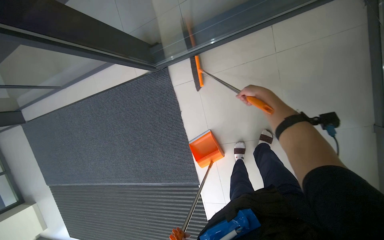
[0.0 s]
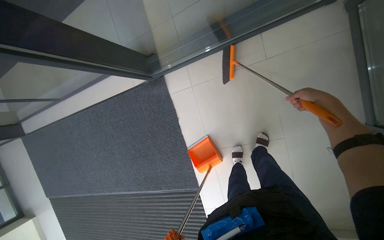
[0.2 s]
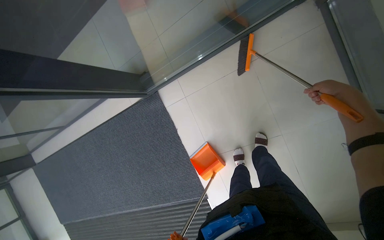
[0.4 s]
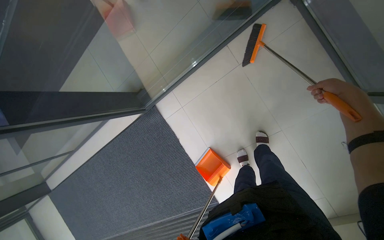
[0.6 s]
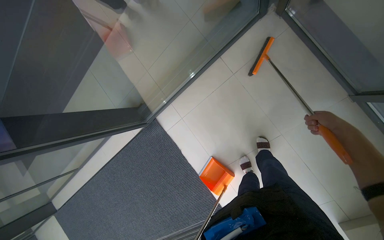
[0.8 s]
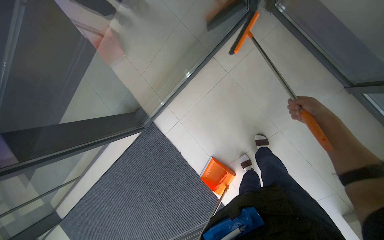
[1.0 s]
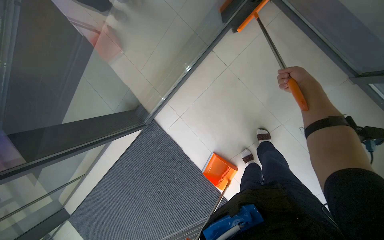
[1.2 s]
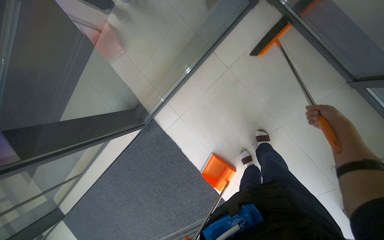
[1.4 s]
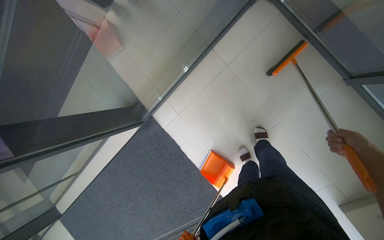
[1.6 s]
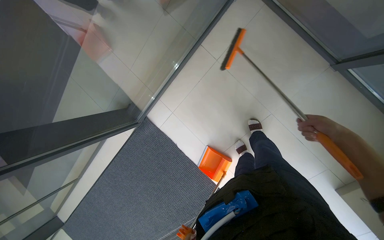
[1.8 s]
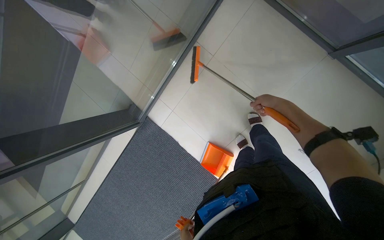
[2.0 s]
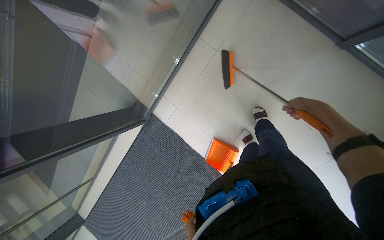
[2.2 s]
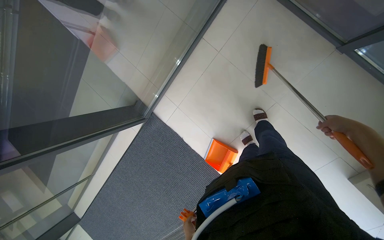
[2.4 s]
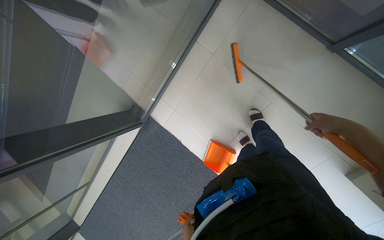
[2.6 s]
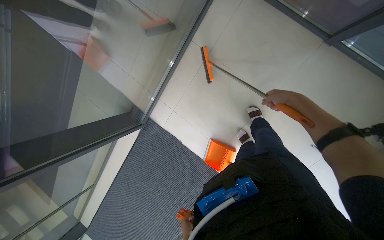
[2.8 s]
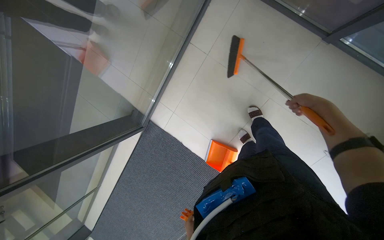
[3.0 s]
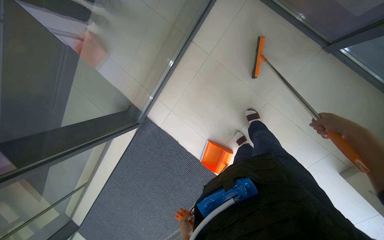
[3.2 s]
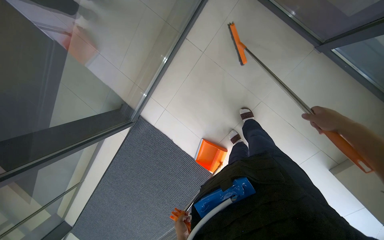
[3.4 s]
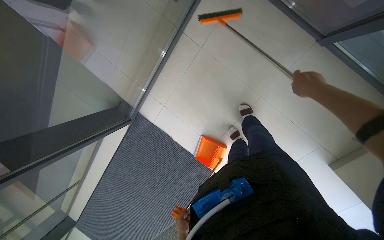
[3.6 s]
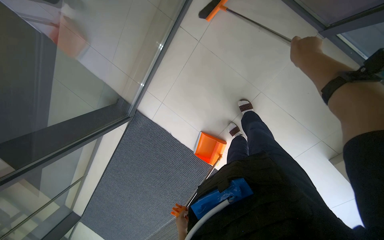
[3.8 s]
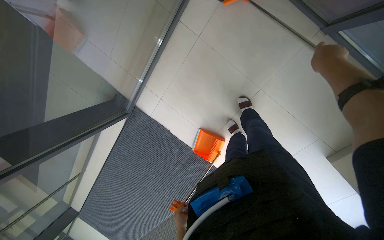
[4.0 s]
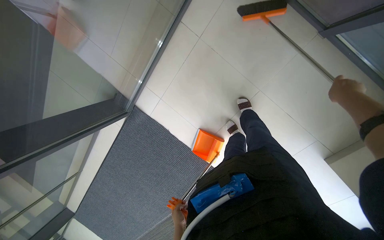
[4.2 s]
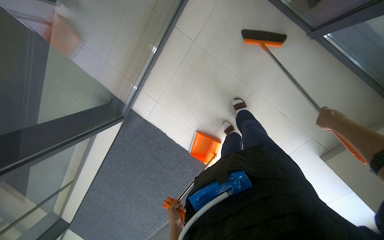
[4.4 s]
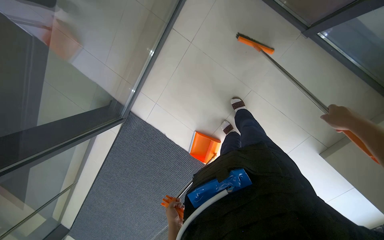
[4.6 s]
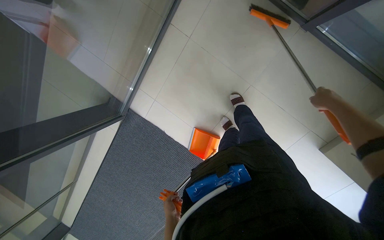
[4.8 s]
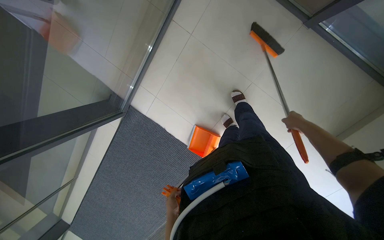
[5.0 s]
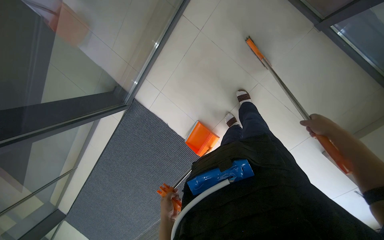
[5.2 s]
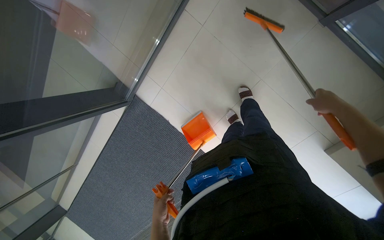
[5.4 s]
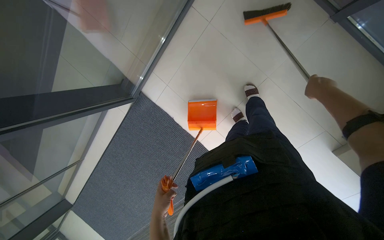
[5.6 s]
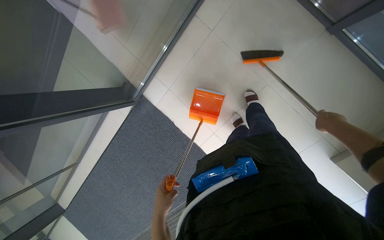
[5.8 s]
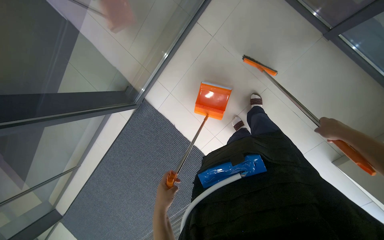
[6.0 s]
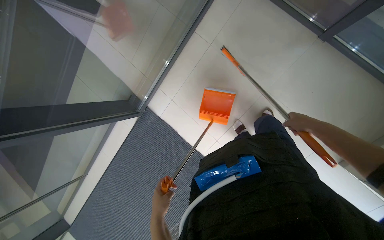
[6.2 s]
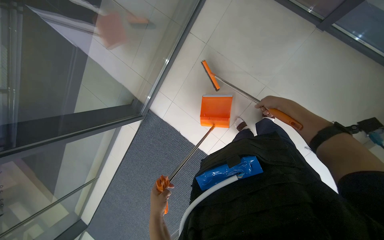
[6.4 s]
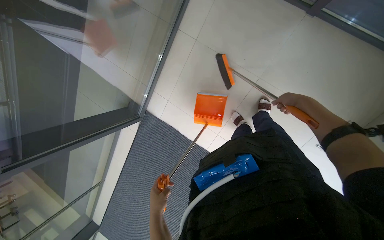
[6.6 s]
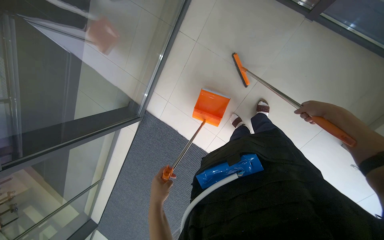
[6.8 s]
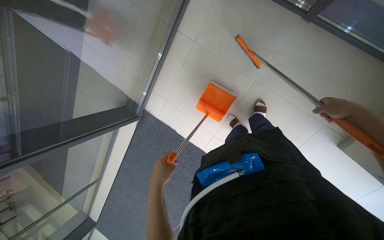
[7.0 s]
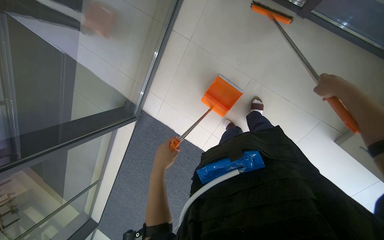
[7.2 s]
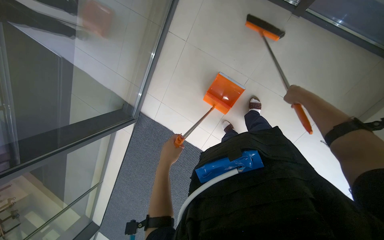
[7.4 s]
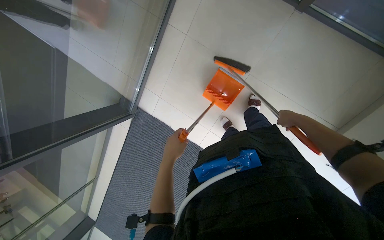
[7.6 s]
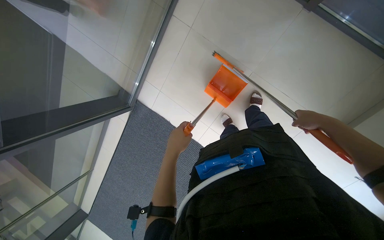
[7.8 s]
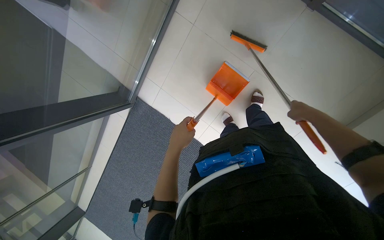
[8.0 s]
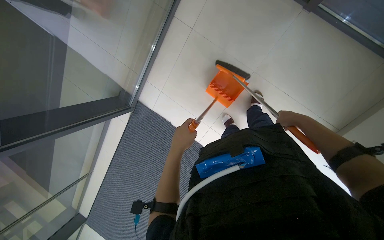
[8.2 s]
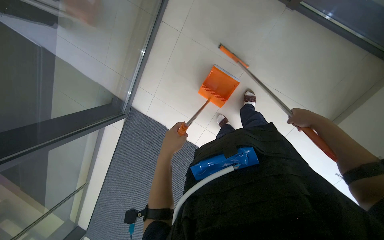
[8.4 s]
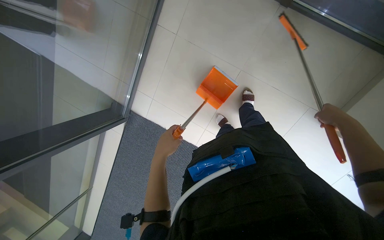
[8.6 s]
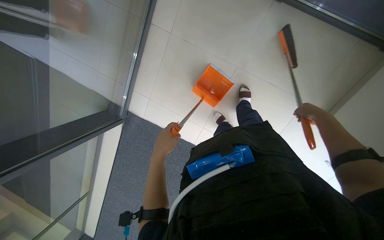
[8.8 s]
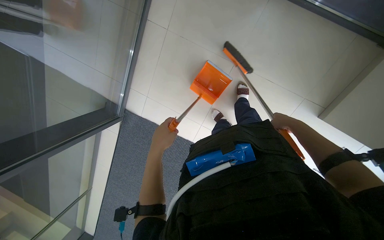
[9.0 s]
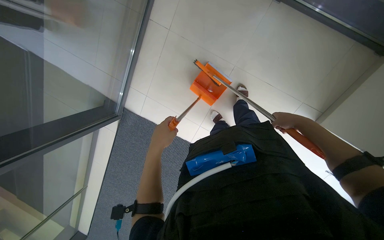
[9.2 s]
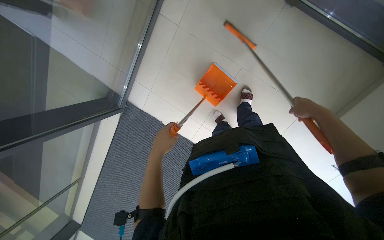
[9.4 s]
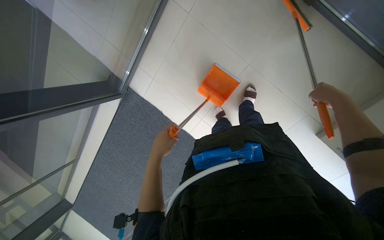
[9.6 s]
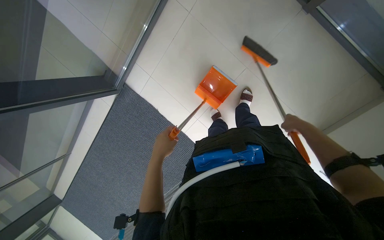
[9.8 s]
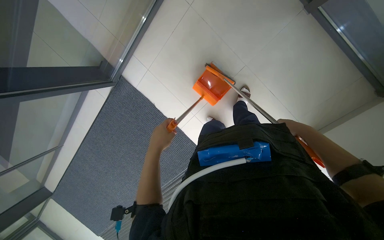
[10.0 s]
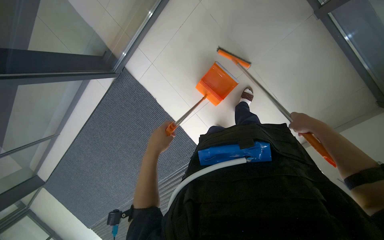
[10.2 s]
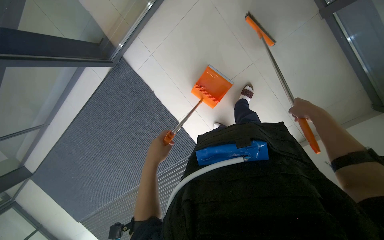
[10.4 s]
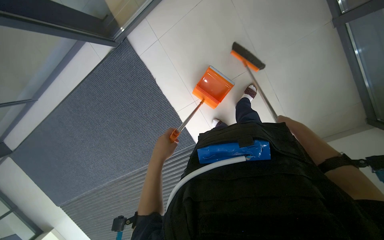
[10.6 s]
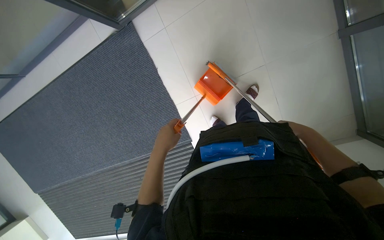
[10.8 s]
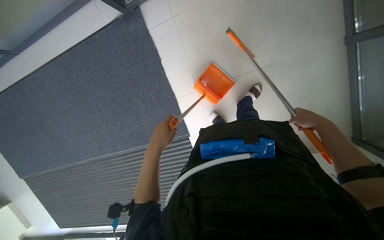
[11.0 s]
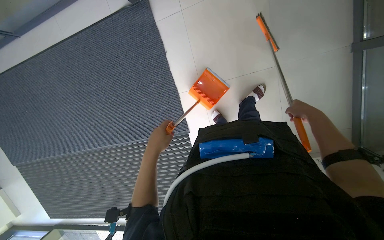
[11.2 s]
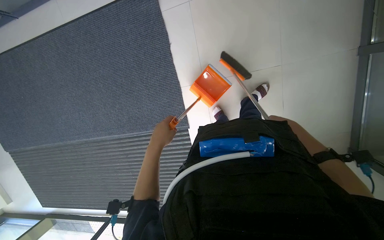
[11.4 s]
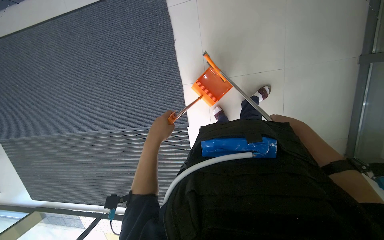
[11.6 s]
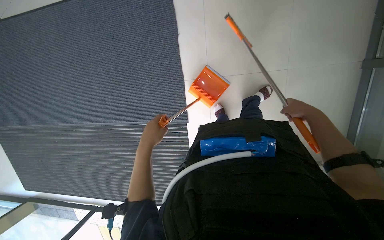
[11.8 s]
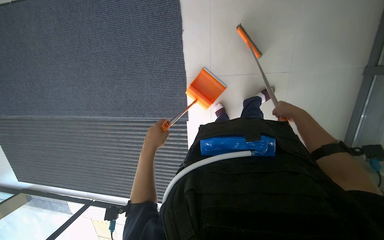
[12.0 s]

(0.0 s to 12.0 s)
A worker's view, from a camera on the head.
Job: sweeping floor.
The whole recording: Sweeping floor with dustpan. The worker sweeps debris from the floor using a long-handled brush and collects it with a dustpan.
0.0 s - 1.6 s: The scene turns about 25 degrees counterclockwise in the picture.
4.4 s - 6.0 s: The right hand goes farther from the camera and returns, approximately 15 cm each way.
6.0 s - 7.6 s: The right hand travels farther from the camera by about 10 cm. Meanwhile the left hand heads up the picture, covering some 25 cm.
7.6 s - 9.0 s: The right hand moves nearer and farther over about 10 cm, changing direction 3 times.
9.0 s - 10.4 s: The right hand goes roughly 10 cm nearer to the camera.
10.4 s - 12.0 s: The scene turns approximately 35 degrees clockwise in the picture.

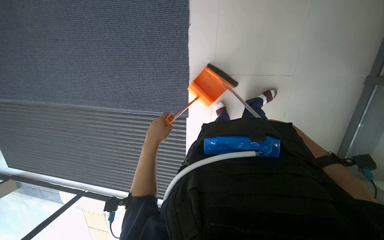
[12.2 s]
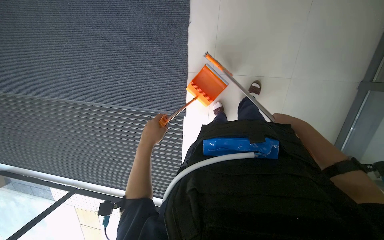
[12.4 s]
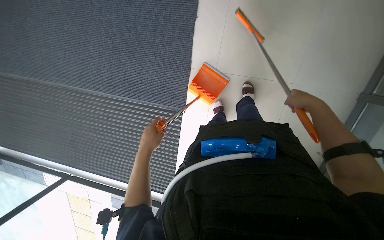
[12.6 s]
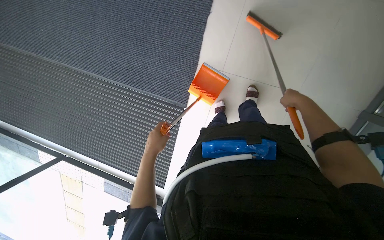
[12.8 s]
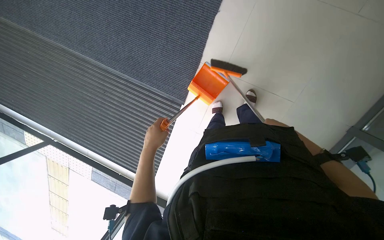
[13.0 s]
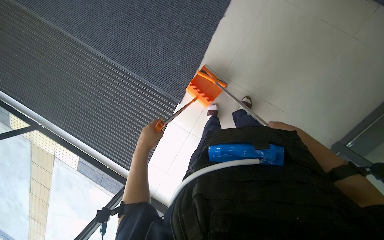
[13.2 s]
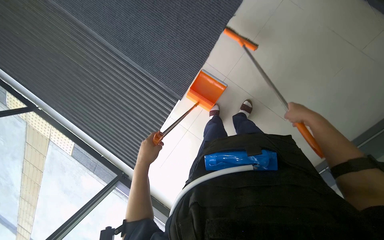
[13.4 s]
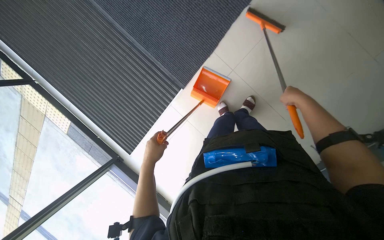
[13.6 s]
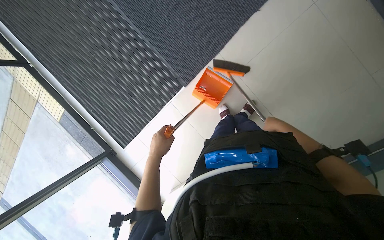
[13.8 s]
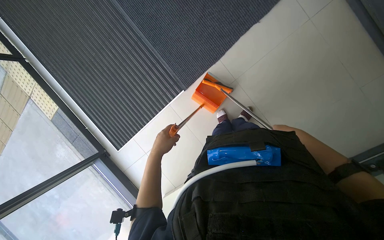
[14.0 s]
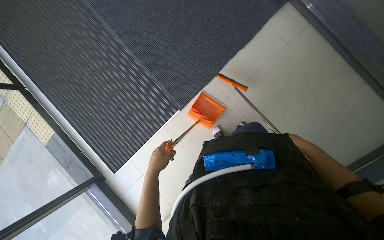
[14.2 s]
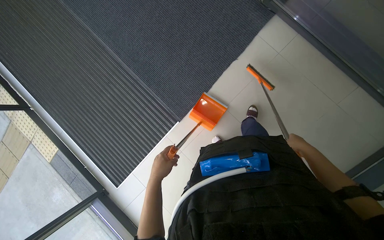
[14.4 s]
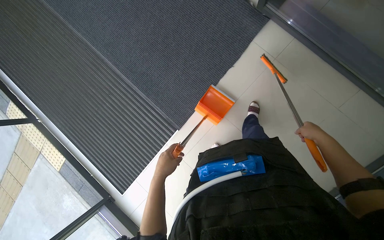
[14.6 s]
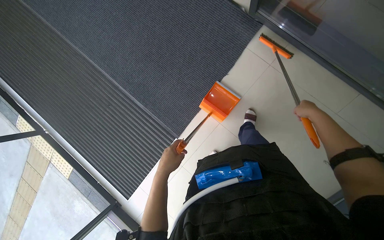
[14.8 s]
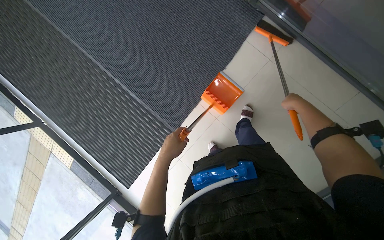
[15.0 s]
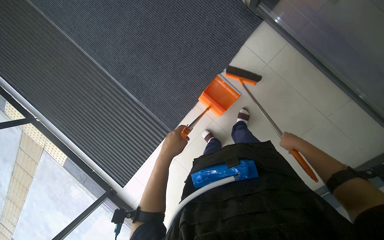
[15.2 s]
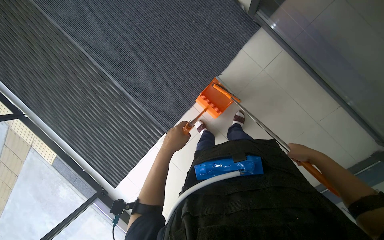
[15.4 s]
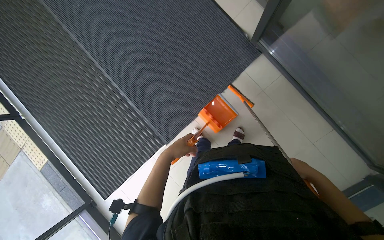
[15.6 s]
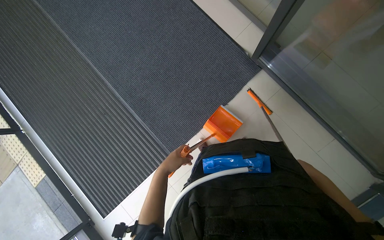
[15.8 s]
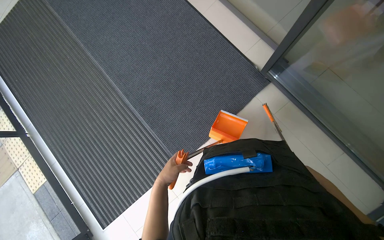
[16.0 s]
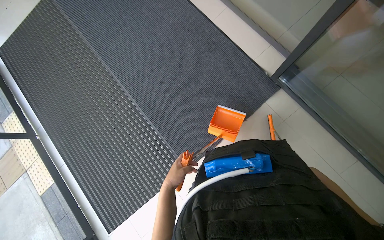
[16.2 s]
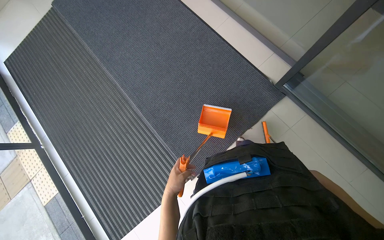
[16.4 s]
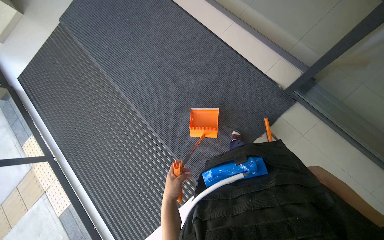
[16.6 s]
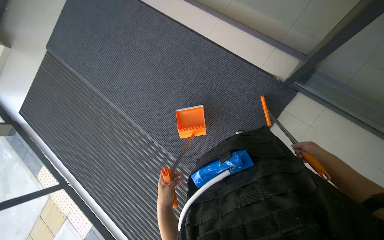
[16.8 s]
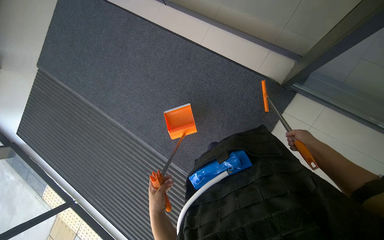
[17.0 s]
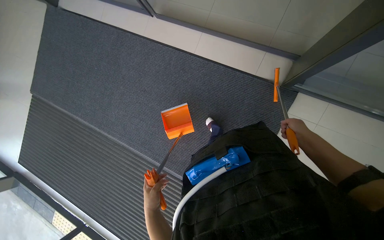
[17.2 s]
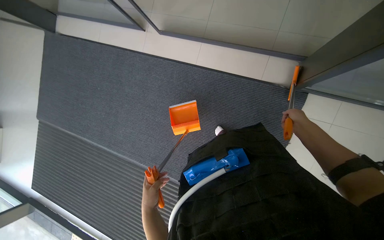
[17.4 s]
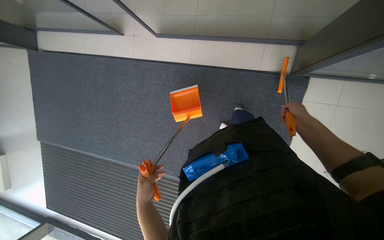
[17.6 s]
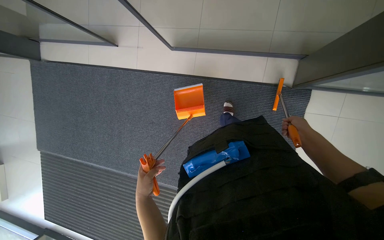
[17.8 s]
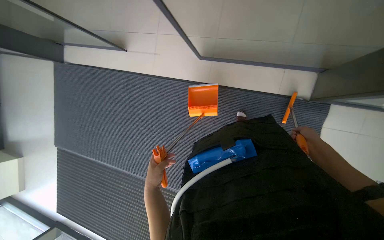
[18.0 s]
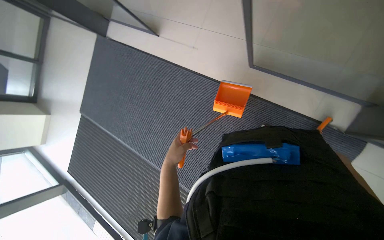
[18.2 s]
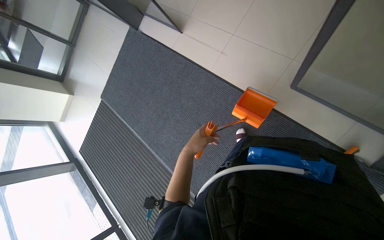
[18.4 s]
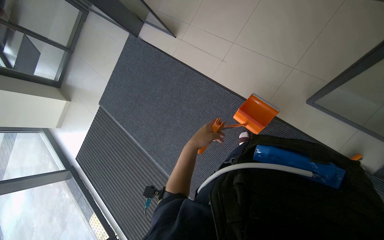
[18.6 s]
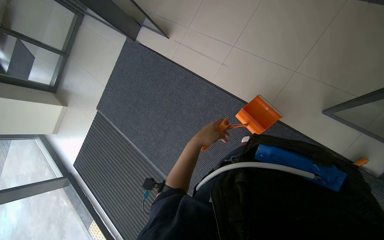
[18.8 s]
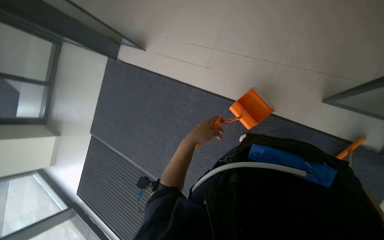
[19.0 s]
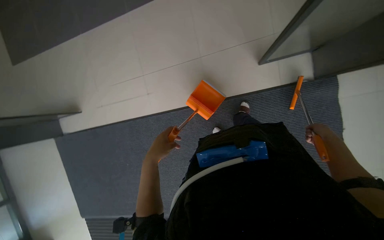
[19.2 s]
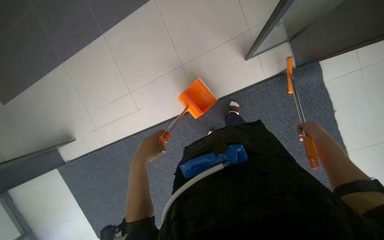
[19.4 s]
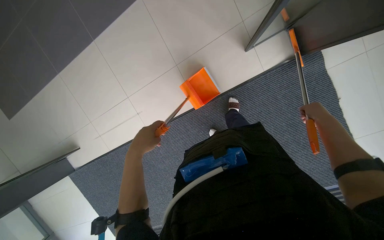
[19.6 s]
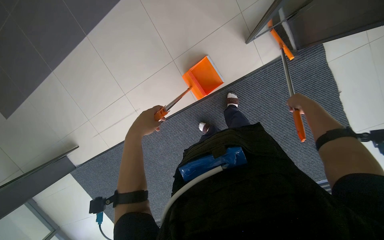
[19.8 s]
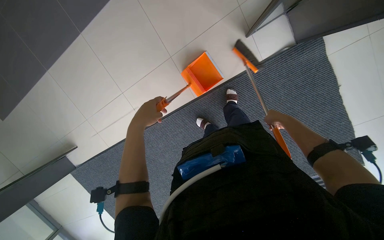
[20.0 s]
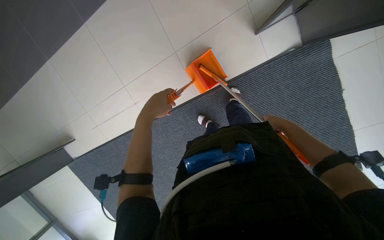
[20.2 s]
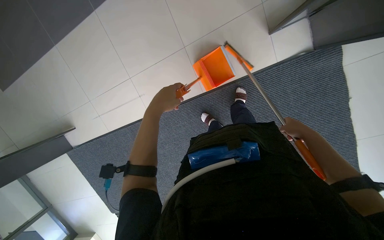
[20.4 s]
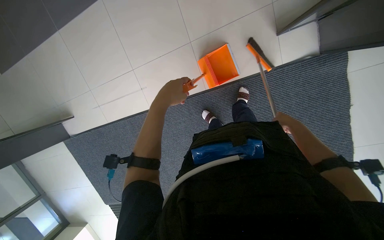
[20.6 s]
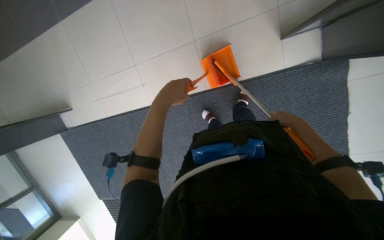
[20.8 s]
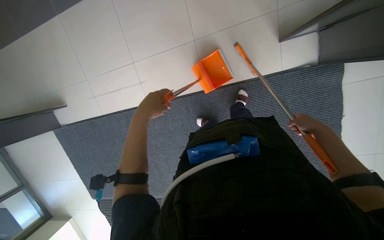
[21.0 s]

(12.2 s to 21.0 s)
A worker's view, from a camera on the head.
Job: sweeping floor.
The whole recording: Sweeping floor with dustpan. The worker sweeps debris from the floor using a long-handled brush and collects it with a dustpan.
12.2 s - 13.6 s: The scene turns some 35 degrees clockwise in the picture. The right hand shifts roughly 35 cm up the picture and nearer to the camera. The left hand heads down the picture and farther from the camera, covering some 20 cm.
13.6 s - 15.2 s: The left hand travels to the right by some 15 cm. The right hand moves up and down the picture over about 20 cm, changing direction 2 times.
15.2 s - 16.6 s: The view tilts approximately 20 degrees upward.
16.6 s - 18.0 s: The head travels about 70 cm. The scene turns some 35 degrees counterclockwise in the picture.
18.0 s - 19.6 s: Everything in view rotates about 35 degrees counterclockwise.
